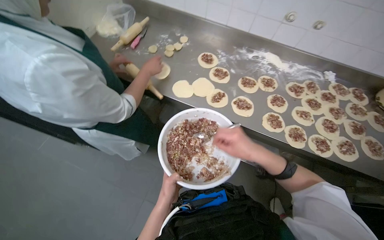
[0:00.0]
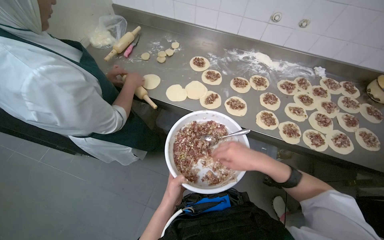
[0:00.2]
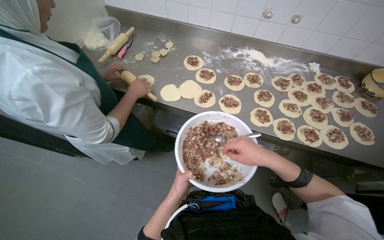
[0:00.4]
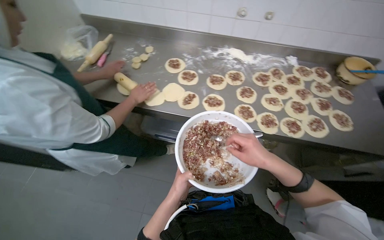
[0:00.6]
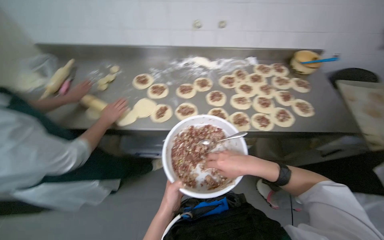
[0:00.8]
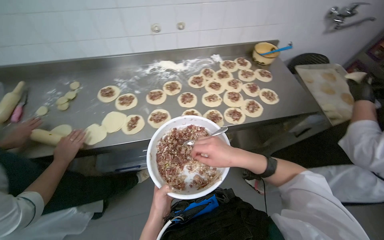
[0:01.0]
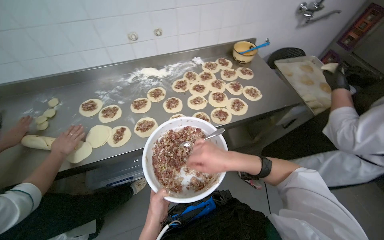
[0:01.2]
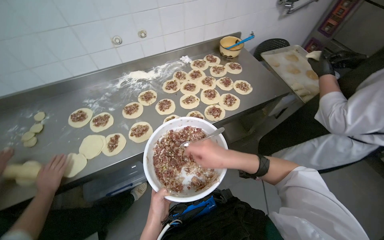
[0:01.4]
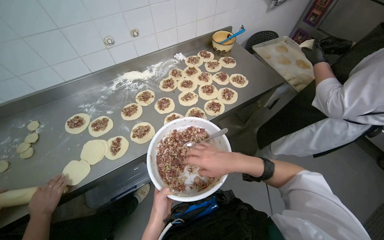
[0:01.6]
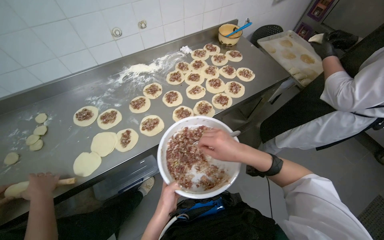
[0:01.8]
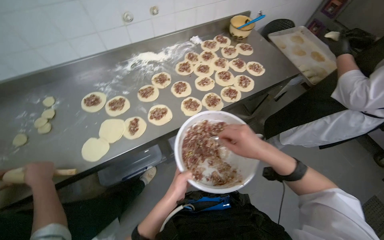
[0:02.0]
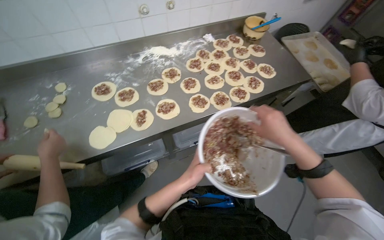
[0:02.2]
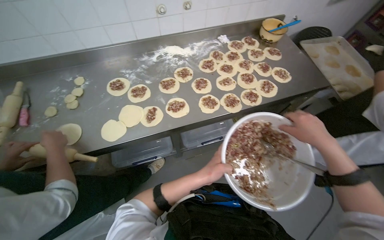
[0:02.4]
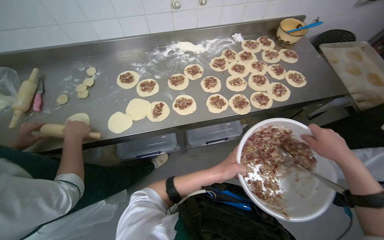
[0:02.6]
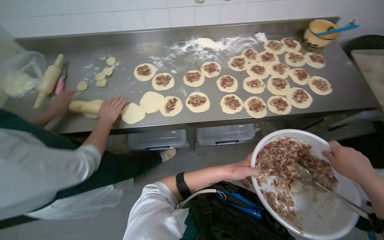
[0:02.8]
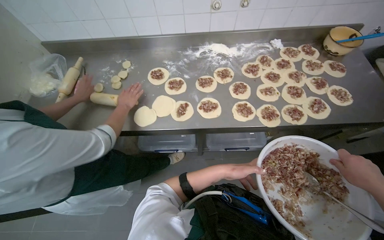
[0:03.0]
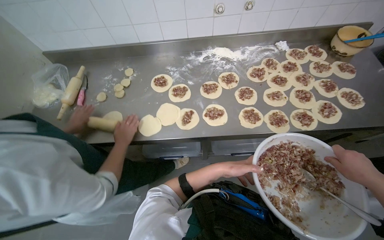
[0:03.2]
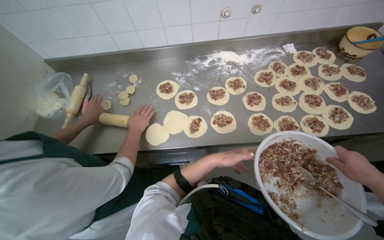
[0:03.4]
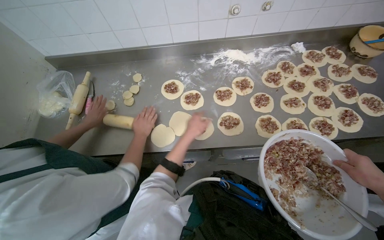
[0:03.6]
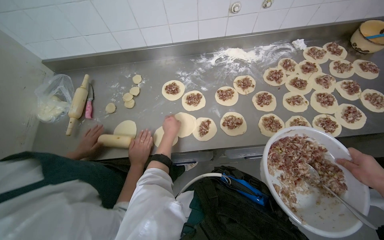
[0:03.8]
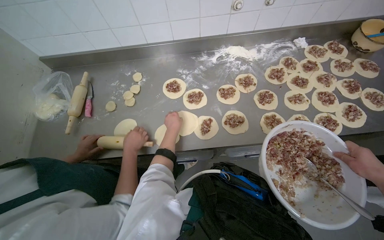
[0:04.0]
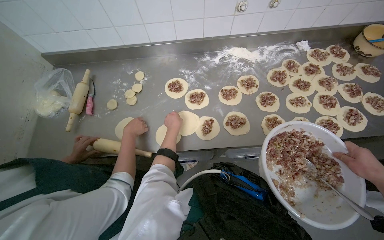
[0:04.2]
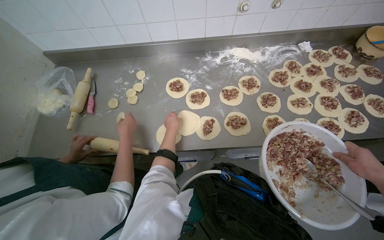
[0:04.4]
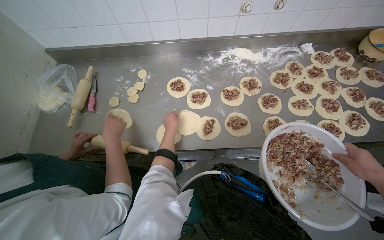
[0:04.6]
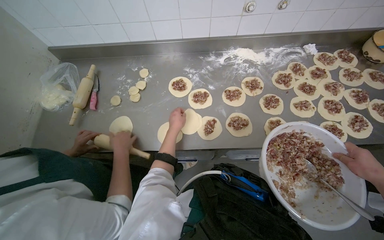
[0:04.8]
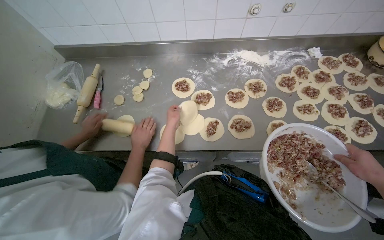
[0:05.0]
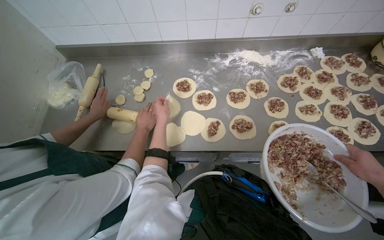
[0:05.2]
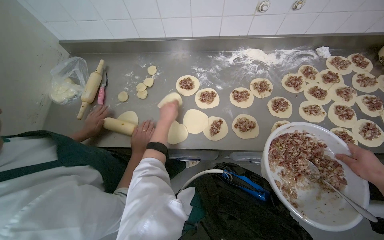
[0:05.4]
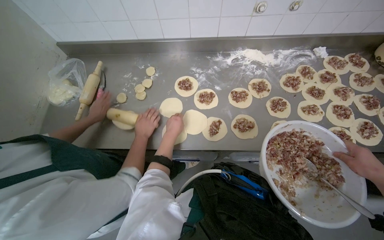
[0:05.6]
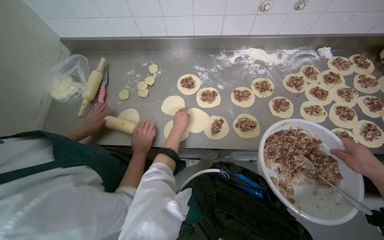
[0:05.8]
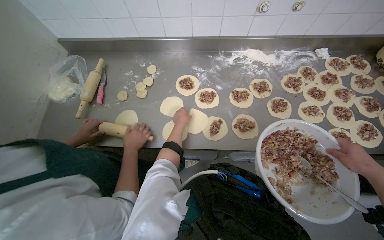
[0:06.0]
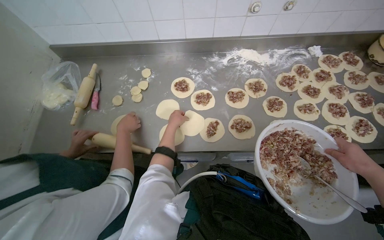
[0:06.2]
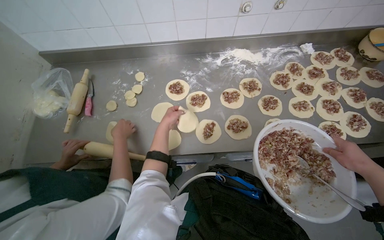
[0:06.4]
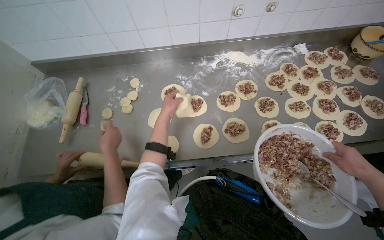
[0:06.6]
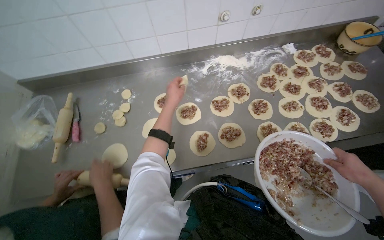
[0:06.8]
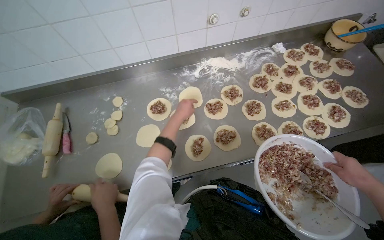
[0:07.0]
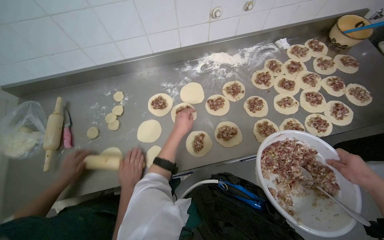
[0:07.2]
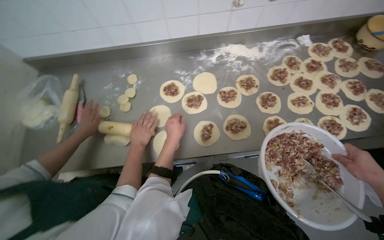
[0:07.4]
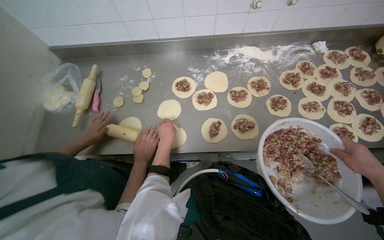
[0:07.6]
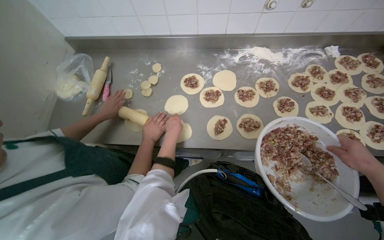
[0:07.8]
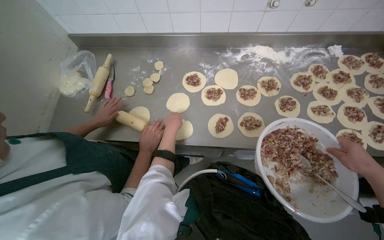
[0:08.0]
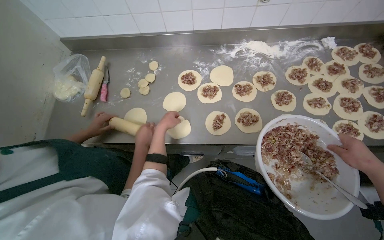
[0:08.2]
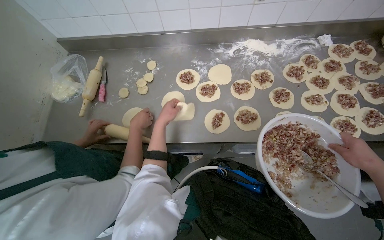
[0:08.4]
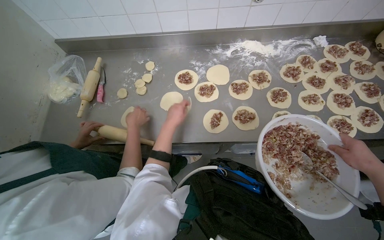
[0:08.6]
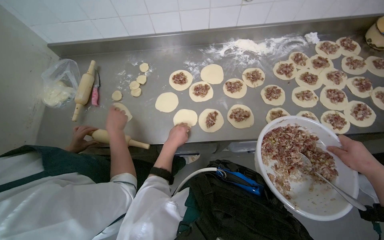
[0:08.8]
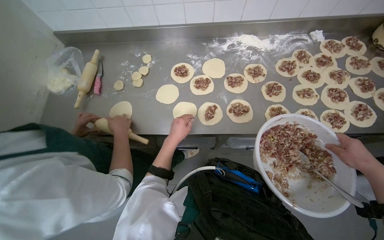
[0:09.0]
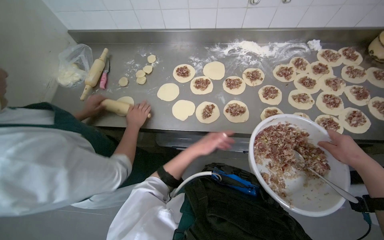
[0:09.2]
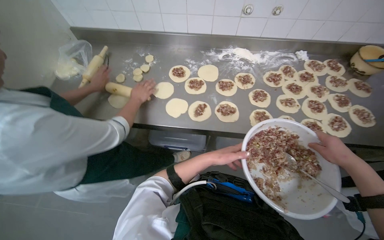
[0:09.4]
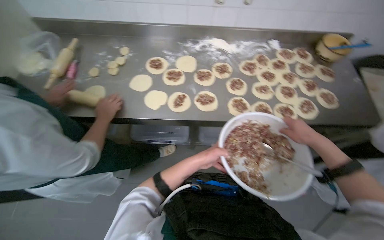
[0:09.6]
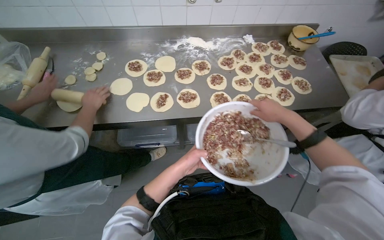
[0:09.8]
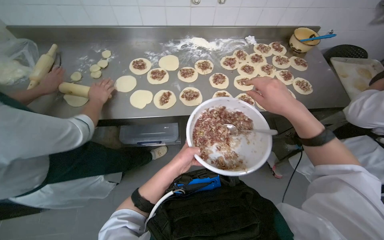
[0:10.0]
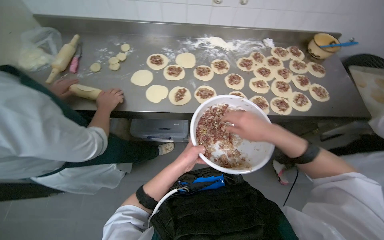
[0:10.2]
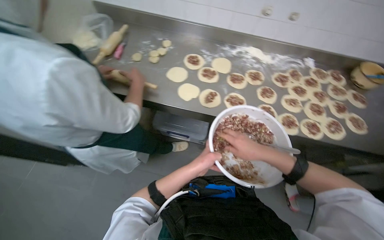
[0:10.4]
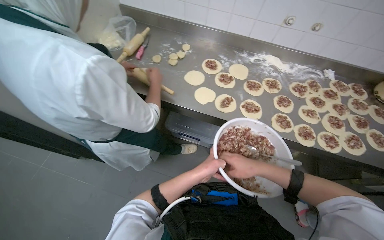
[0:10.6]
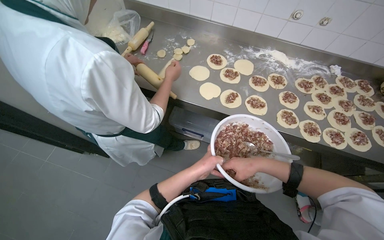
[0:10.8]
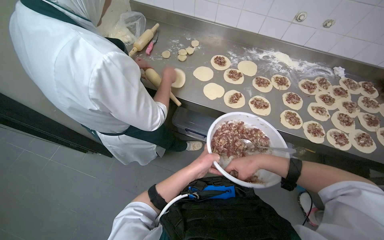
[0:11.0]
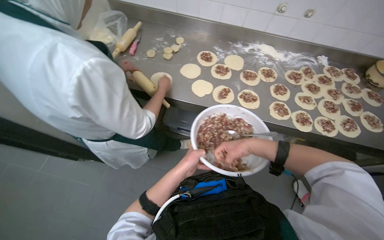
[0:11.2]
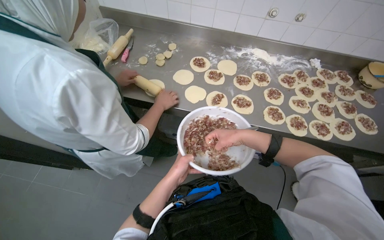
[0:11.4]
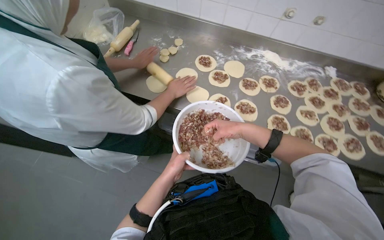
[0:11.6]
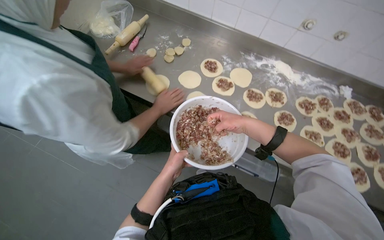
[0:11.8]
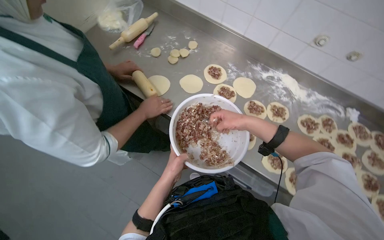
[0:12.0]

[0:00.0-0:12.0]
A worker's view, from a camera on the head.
Job: preparing food.
The whole recording: Placing filling onto dough circles. The worker scoops meat filling from a bowl and places it onto flattened dough circles.
0:00.0 to 0:01.6: The wearer's head swings roughly 55 degrees to the right.
0:01.6 to 0:03.0: The head rotates about 30 degrees to the left.
0:03.0 to 0:04.4: The left hand shifts roughly 50 cm to the left, up the picture and farther from the camera.
0:04.4 to 0:06.0: The left hand moves approximately 15 cm nearer to the camera and comes back.
0:07.6 to 0:09.0: The left hand travels nearer to the camera by about 10 cm.
0:09.0 to 0:10.4: The right hand goes approximately 25 cm to the left, while the left hand is displaced down the picture and to the right by approximately 25 cm.
0:10.4 to 0:12.0: The right hand moves up the picture, about 25 cm.

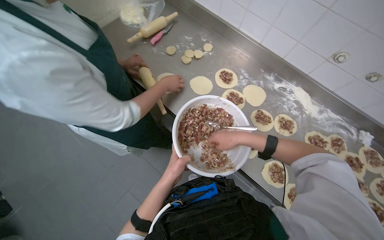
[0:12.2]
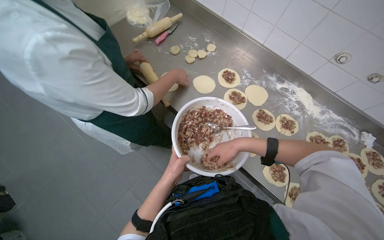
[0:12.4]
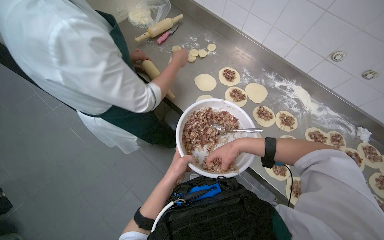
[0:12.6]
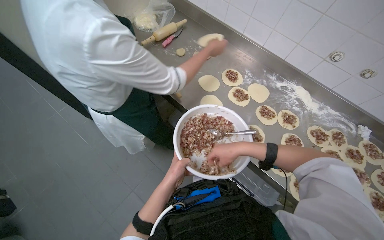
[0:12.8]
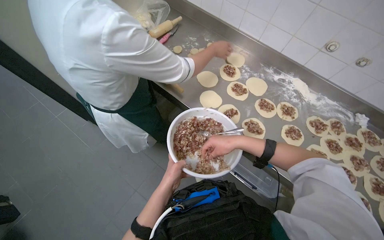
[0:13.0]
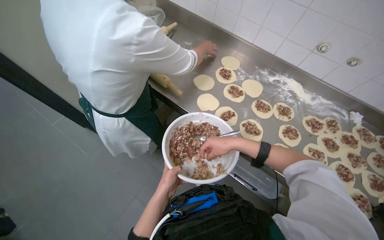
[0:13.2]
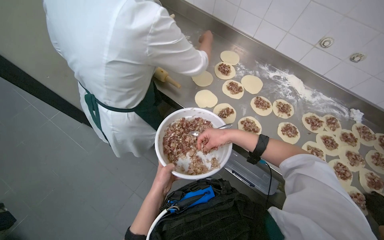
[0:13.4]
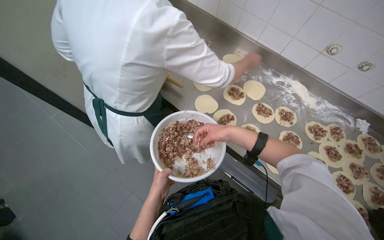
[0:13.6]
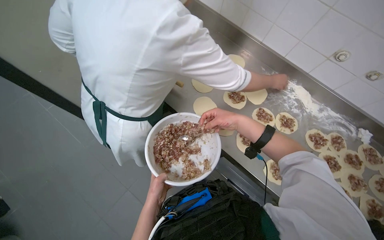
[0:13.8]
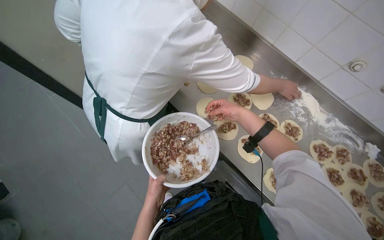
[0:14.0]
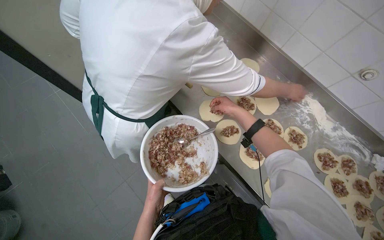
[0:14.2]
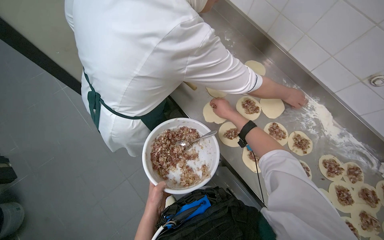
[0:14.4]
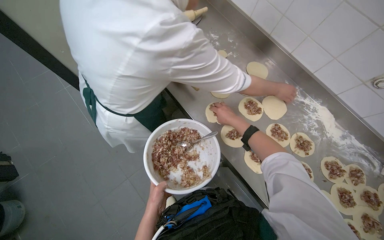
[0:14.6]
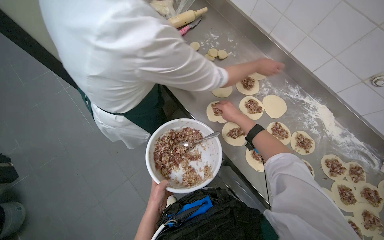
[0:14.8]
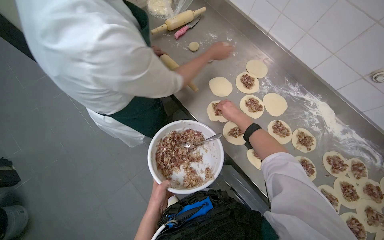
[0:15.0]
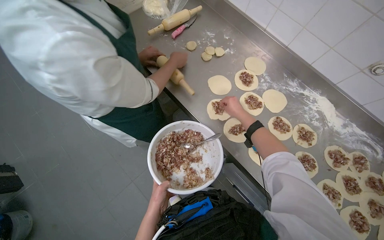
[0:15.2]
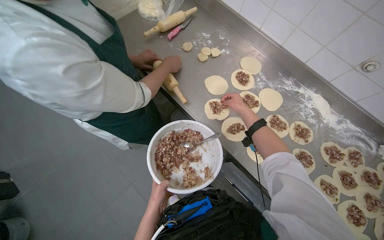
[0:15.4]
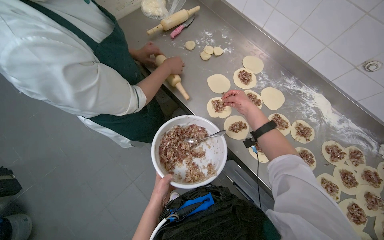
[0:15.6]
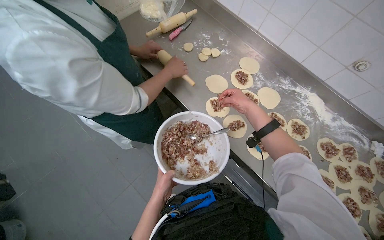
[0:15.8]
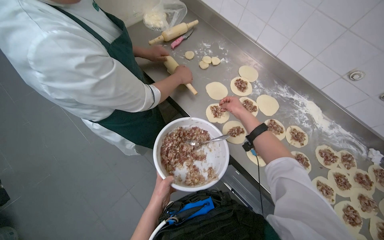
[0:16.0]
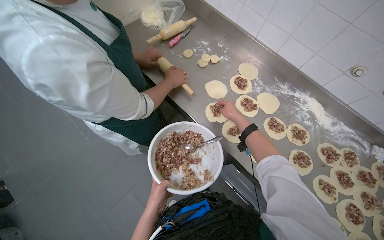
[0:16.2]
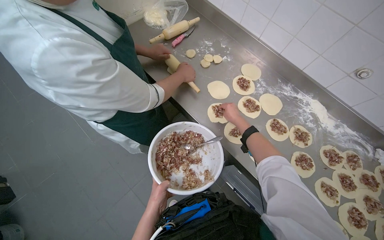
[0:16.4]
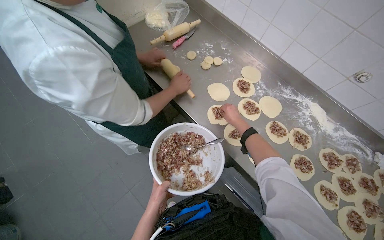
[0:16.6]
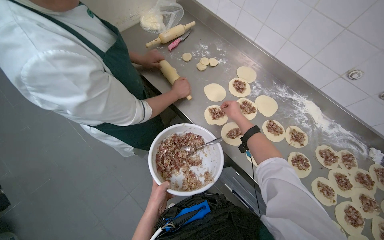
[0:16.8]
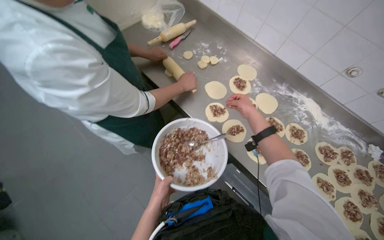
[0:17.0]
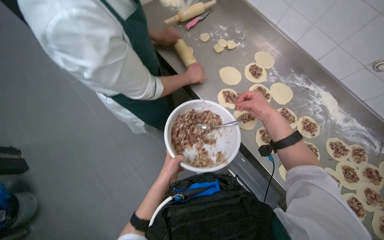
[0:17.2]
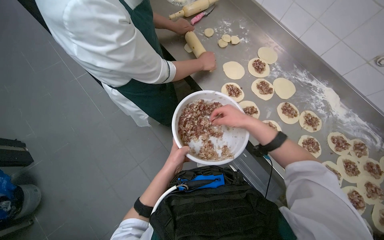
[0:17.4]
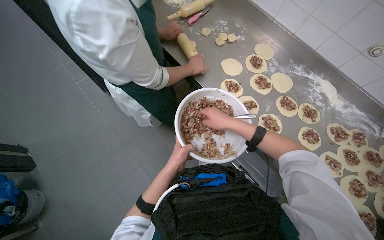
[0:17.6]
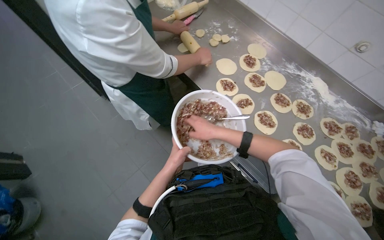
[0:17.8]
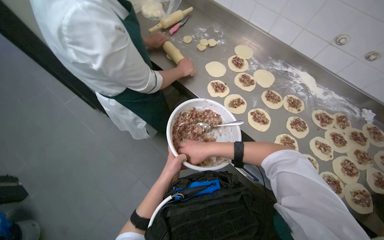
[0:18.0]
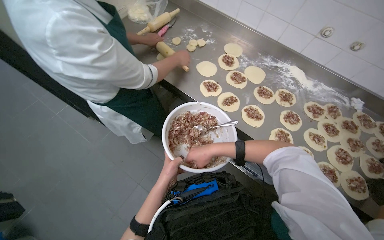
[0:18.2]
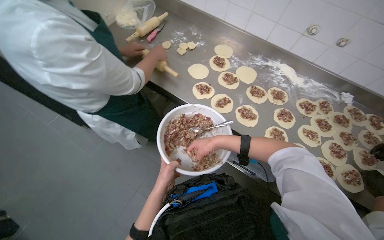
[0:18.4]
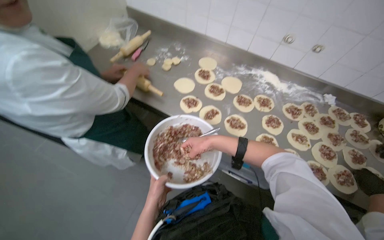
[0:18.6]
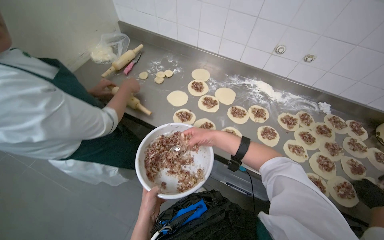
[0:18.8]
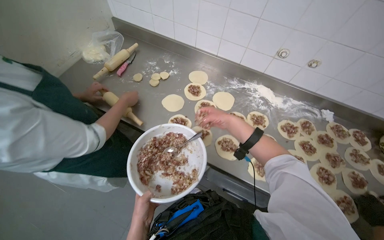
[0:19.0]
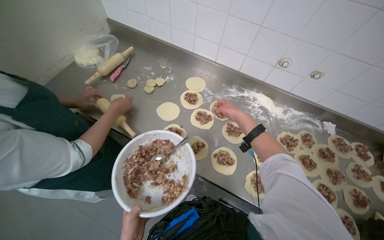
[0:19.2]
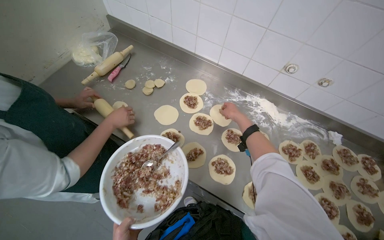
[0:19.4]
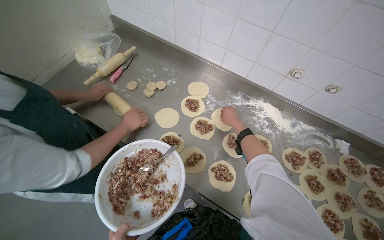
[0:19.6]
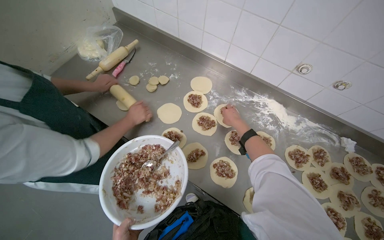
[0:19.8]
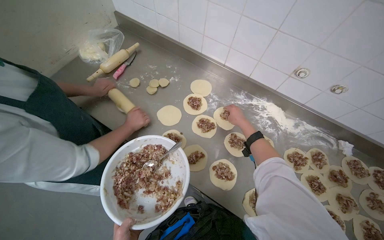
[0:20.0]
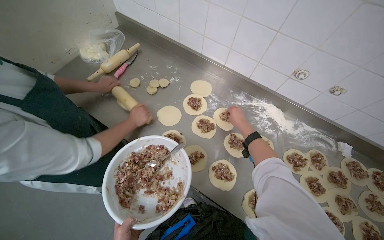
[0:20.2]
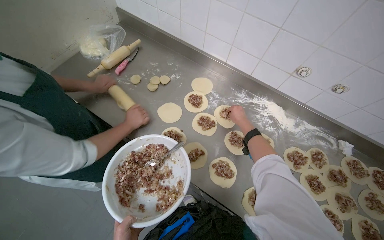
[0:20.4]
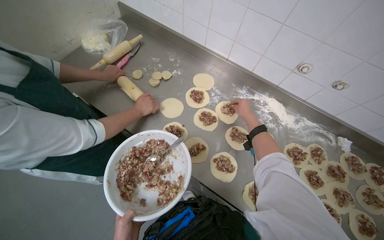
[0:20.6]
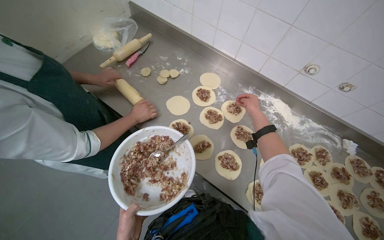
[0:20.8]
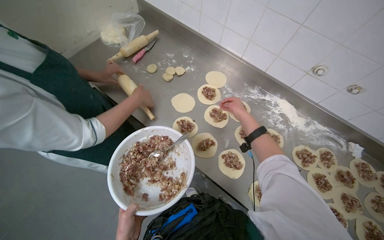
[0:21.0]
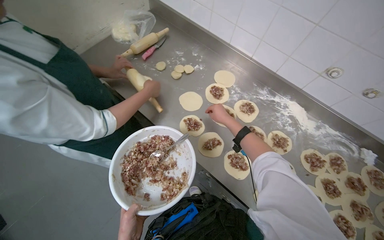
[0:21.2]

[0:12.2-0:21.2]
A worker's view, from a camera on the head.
Job: preparing food.
The whole recording: Placing filling onto dough circles. The worker scoops meat filling from a bowl and places it onto flattened dough circles.
0:12.2 to 0:13.8: The right hand travels farther from the camera and back again, some 10 cm each way; the left hand travels down the picture by some 10 cm.
0:13.8 to 0:15.2: The right hand goes approximately 15 cm farther from the camera.
0:15.2 to 0:16.6: The hands make small movements and keep their place.
0:16.6 to 0:18.2: The right hand travels down the picture, to the left and nearer to the camera by approximately 30 cm.
0:18.2 to 0:19.8: The right hand moves up the picture, farther from the camera and to the right, roughly 50 cm.
